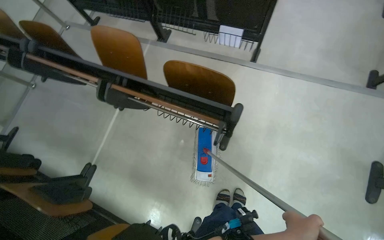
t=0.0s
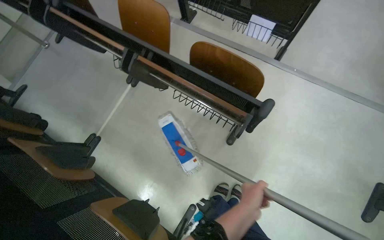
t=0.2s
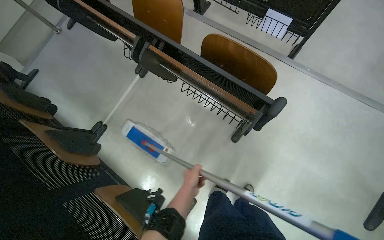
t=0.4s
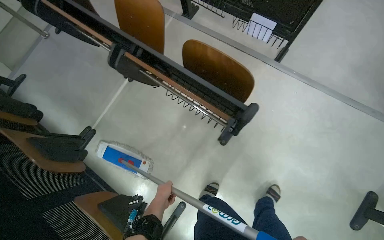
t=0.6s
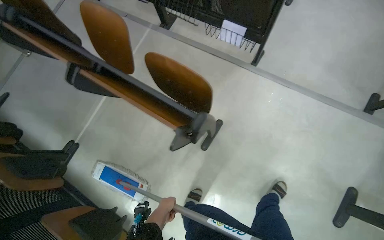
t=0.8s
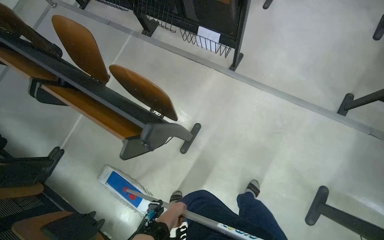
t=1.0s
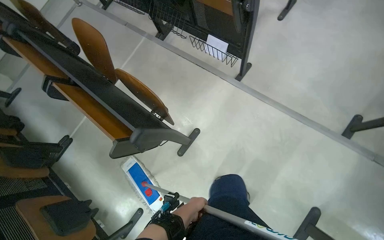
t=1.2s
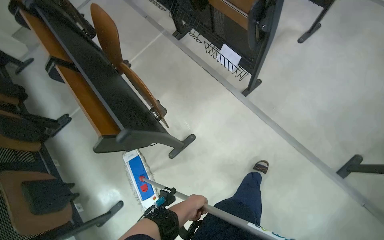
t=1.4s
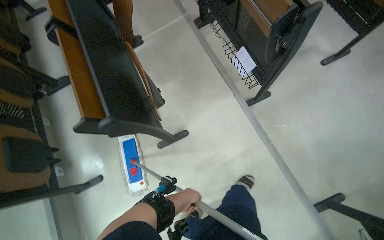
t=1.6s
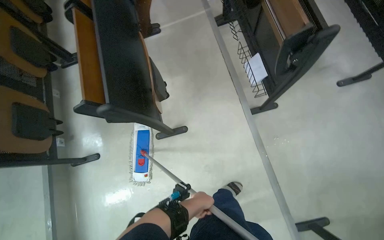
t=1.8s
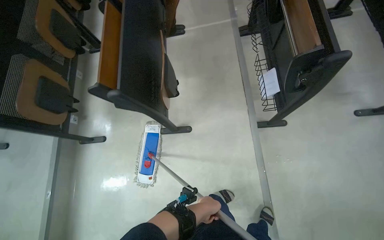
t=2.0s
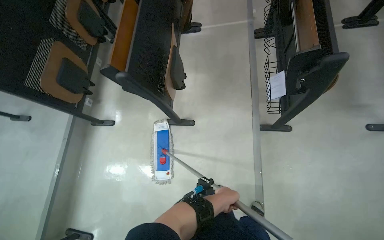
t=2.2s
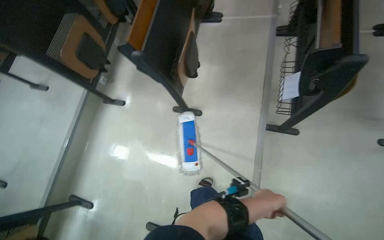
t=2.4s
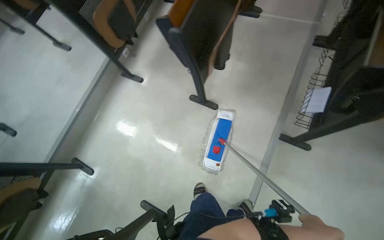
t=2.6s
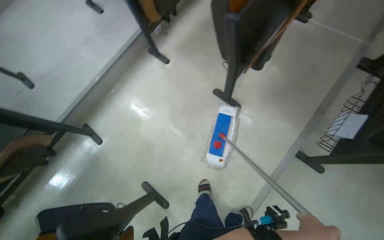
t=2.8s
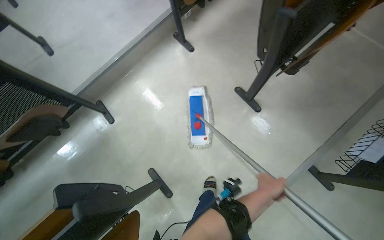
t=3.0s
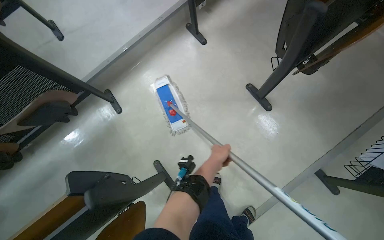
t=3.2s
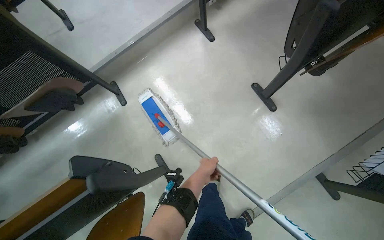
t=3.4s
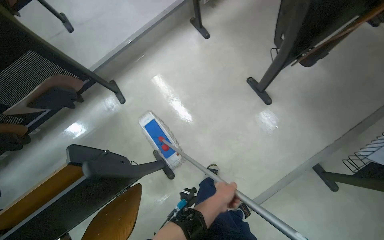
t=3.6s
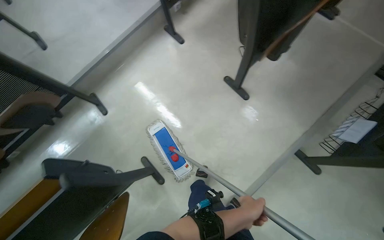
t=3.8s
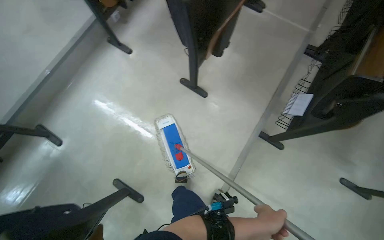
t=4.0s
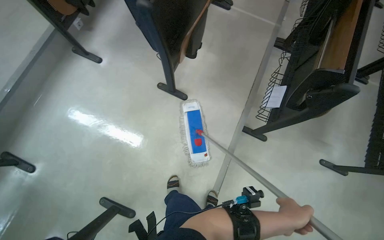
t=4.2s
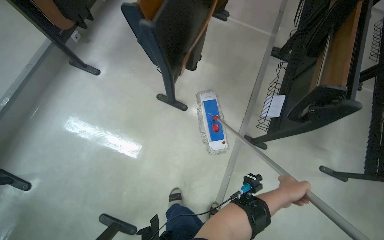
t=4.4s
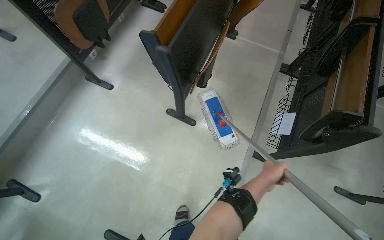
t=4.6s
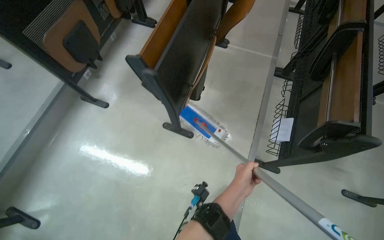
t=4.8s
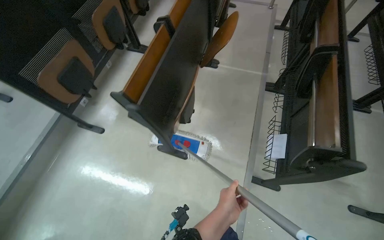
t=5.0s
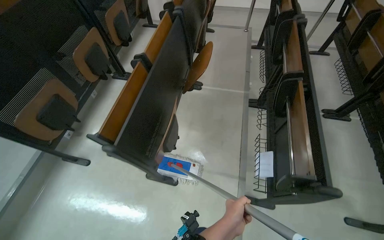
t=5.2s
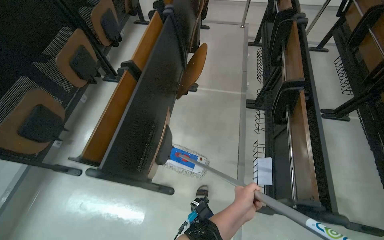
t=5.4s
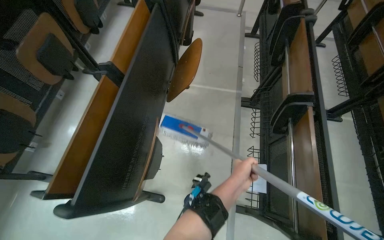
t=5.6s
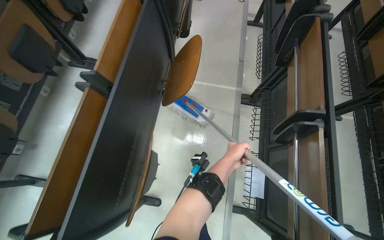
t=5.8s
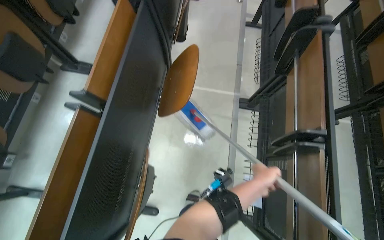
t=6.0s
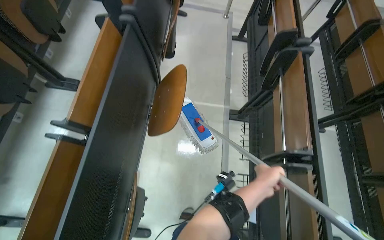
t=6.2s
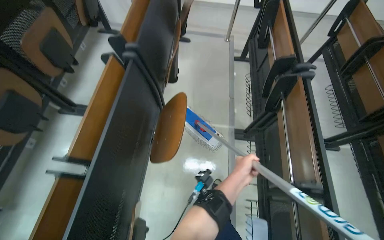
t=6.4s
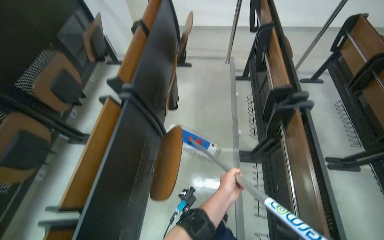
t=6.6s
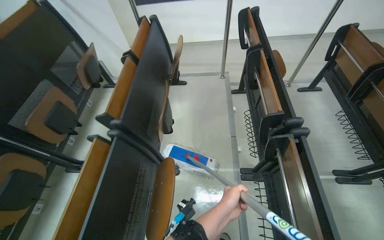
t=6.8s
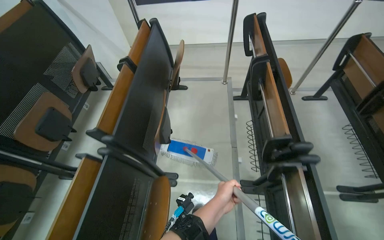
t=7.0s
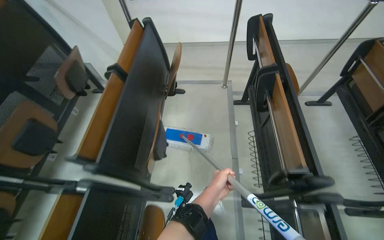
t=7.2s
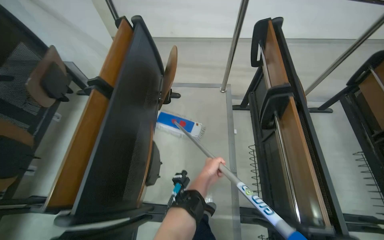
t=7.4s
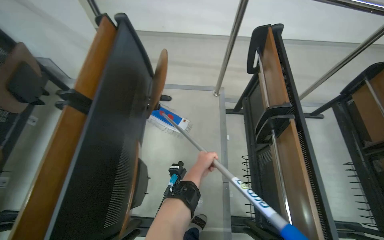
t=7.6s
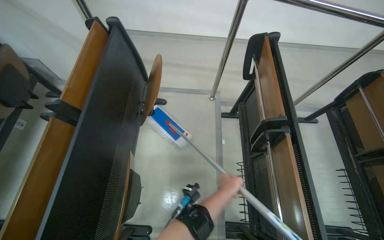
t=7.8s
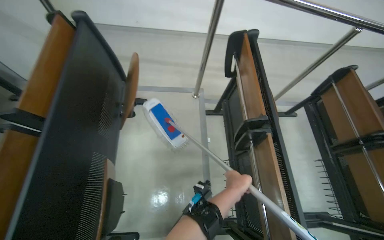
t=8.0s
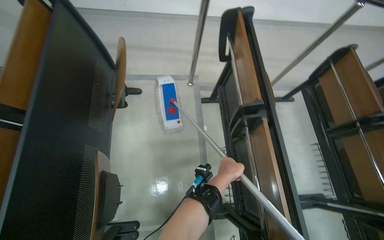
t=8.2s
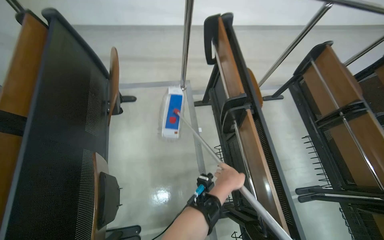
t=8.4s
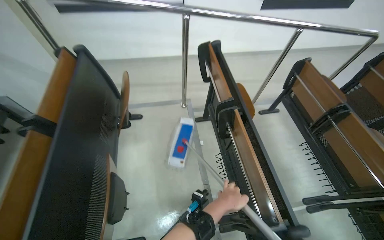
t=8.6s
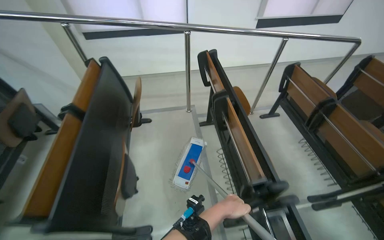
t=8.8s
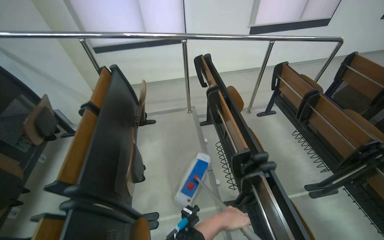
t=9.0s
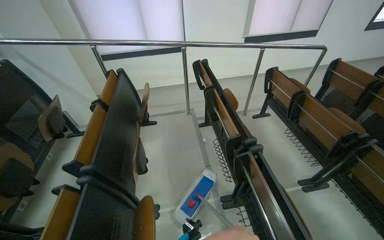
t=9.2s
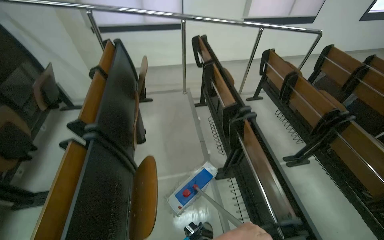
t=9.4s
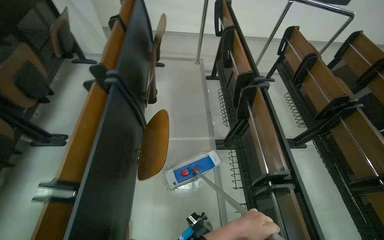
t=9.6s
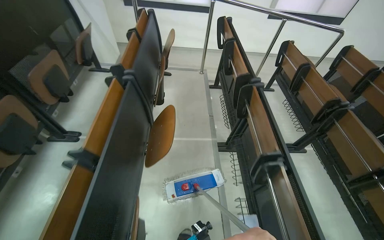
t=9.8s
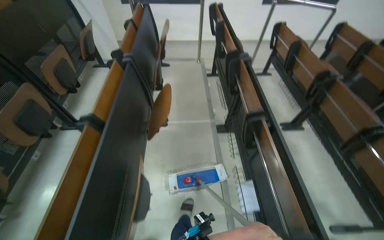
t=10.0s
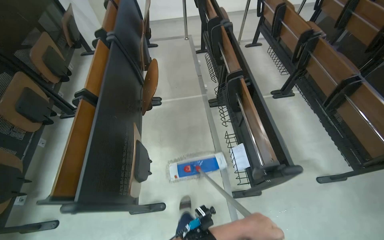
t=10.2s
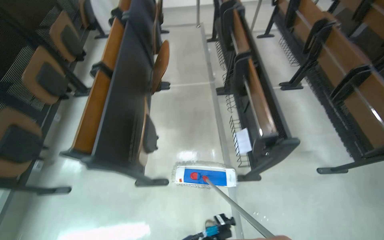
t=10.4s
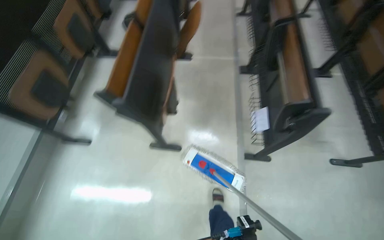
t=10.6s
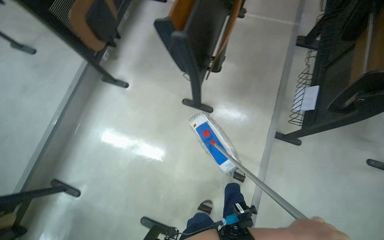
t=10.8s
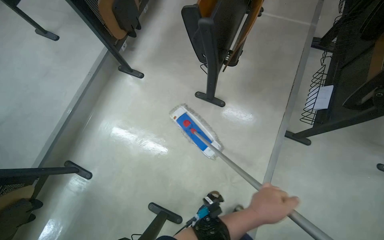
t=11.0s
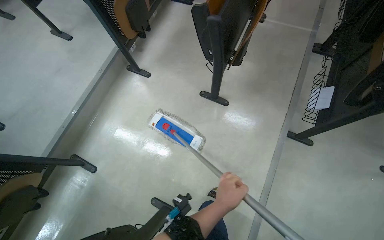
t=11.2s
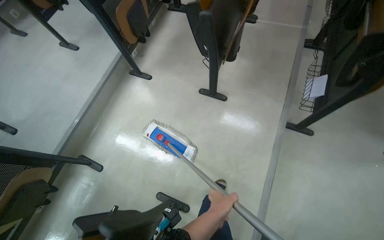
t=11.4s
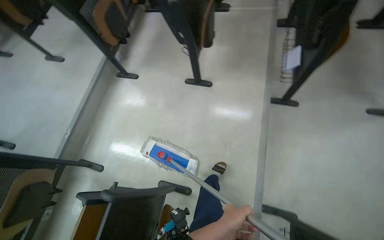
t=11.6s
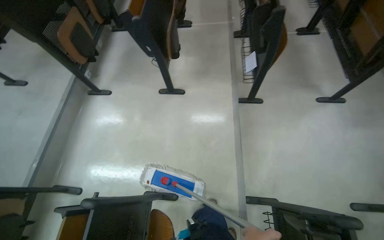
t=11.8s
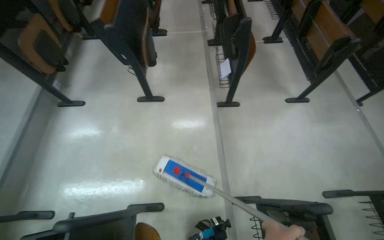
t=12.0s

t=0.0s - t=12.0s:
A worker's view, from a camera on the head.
Job: mopping floor.
The whole recording: Mopping lecture hall floor. The worker mops the floor in the lecture hall, moving the mop between rows of seats.
t=0.0s - t=1.6s: The head travels some 60 cm. Everything in view rotates about 40 degrees clockwise.
t=1.6s - t=3.0s: The wearer looks approximately 75 degrees further to the left. The view tips downward by some 10 degrees.
t=3.0s - t=4.4s: The head turns to the right by roughly 30 degrees.
t=4.4s - t=6.0s: The wearer moves about 80 cm.
t=6.0s - t=7.6s: The camera is carried roughly 1 m.
t=7.6s - t=9.0s: The camera travels roughly 60 cm. The wearer looks about 15 degrees further upward.
t=9.0s - t=10.4s: The head travels some 1 m.
t=10.4s - t=12.0s: The camera travels approximately 80 cm.

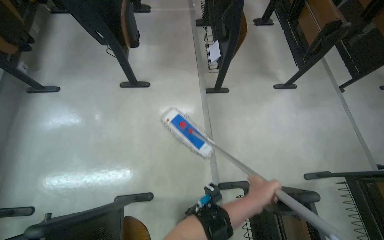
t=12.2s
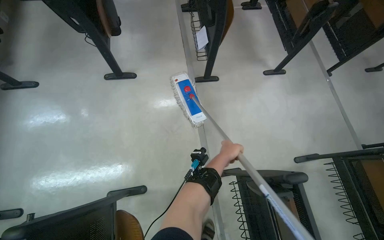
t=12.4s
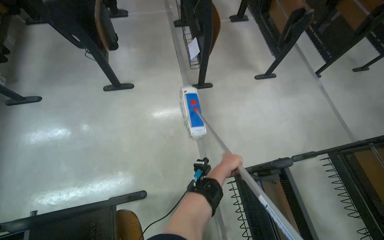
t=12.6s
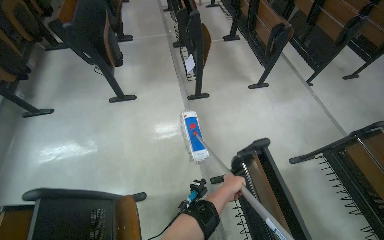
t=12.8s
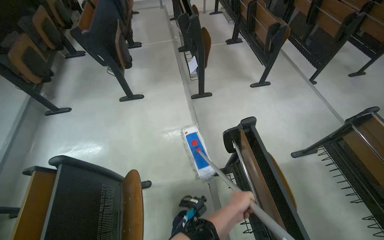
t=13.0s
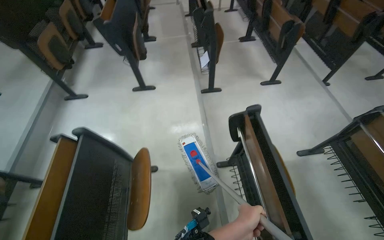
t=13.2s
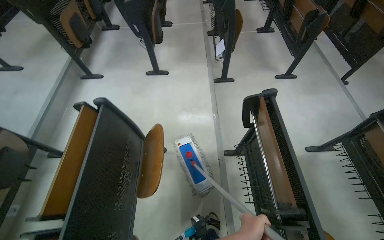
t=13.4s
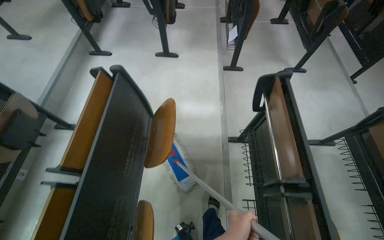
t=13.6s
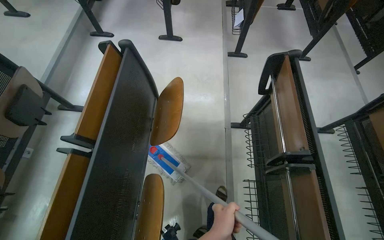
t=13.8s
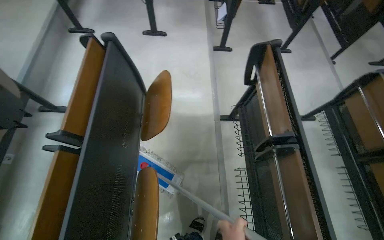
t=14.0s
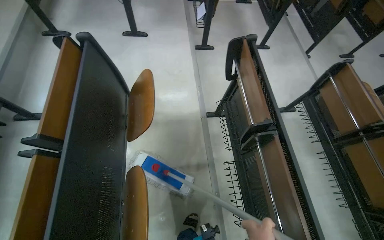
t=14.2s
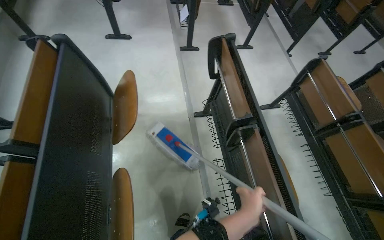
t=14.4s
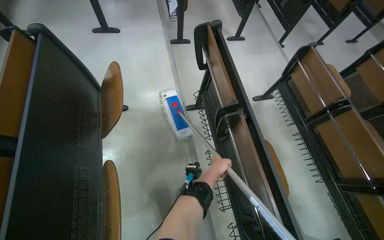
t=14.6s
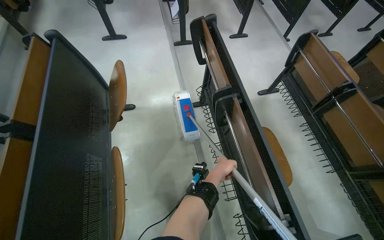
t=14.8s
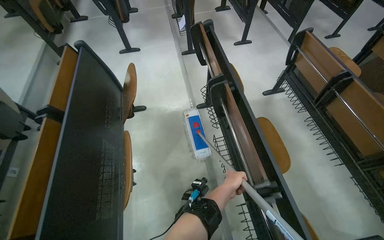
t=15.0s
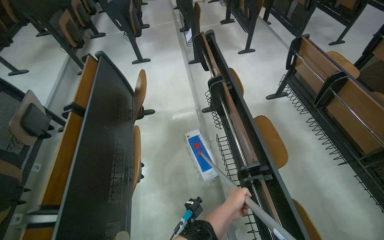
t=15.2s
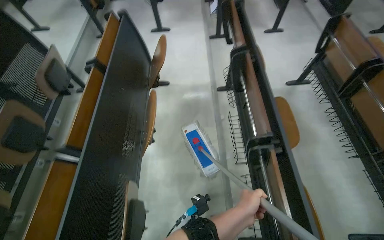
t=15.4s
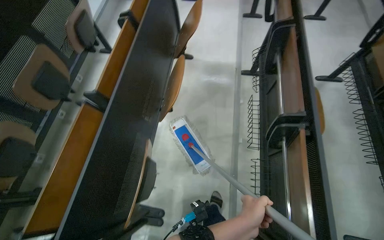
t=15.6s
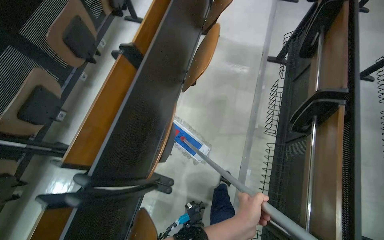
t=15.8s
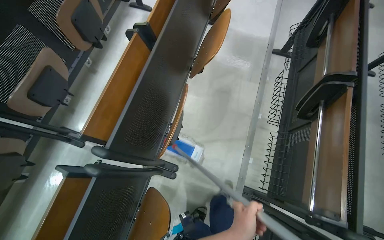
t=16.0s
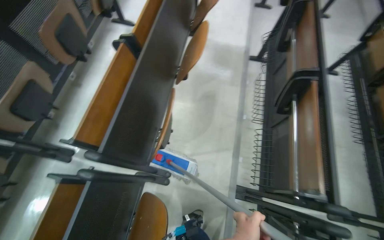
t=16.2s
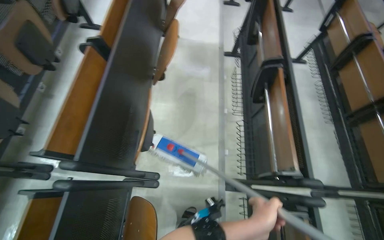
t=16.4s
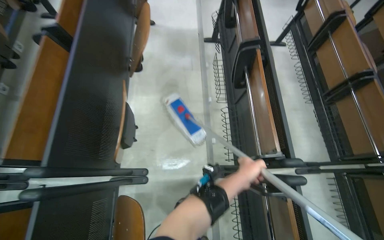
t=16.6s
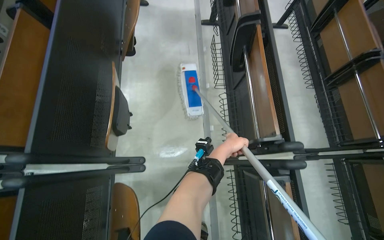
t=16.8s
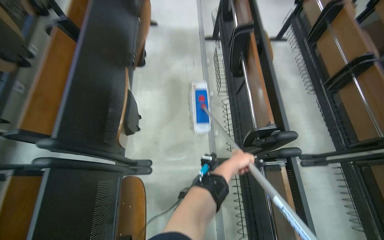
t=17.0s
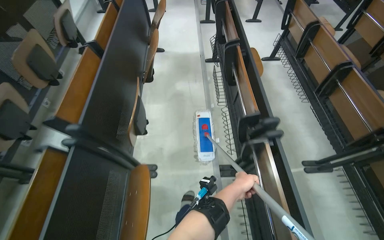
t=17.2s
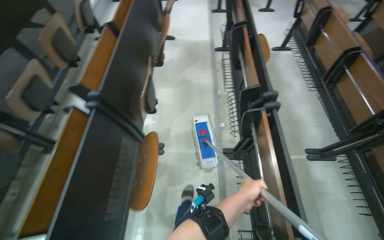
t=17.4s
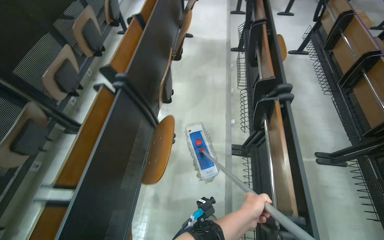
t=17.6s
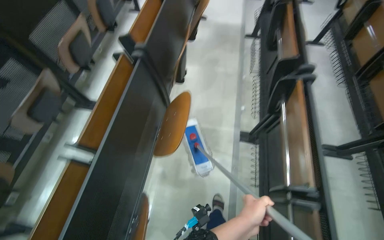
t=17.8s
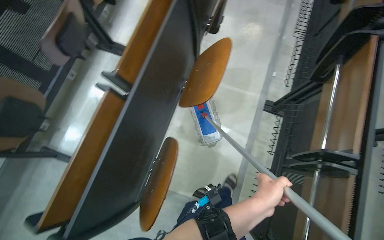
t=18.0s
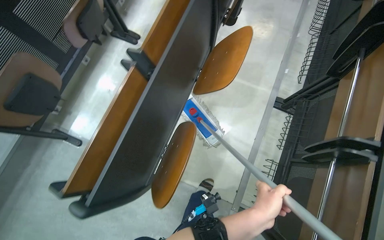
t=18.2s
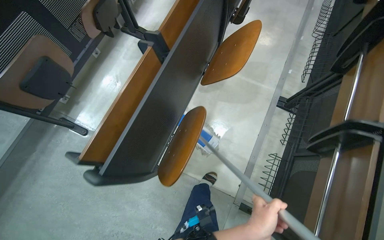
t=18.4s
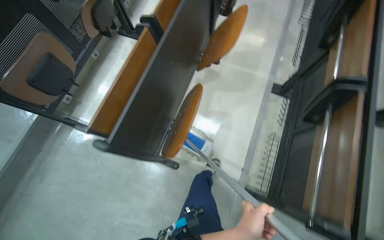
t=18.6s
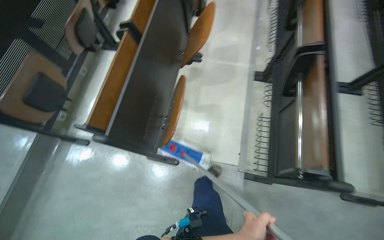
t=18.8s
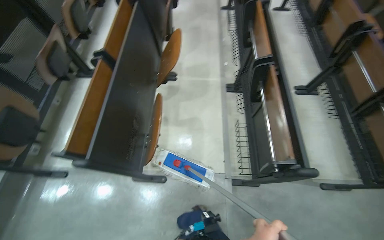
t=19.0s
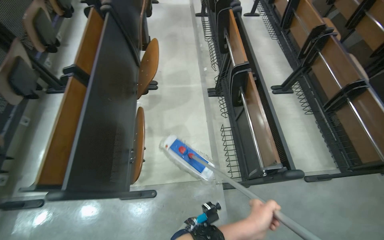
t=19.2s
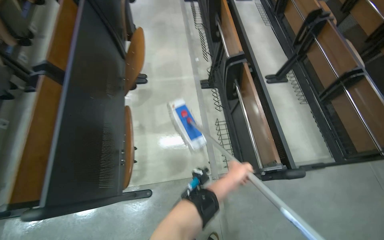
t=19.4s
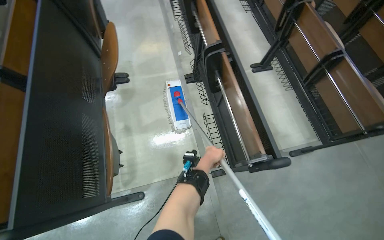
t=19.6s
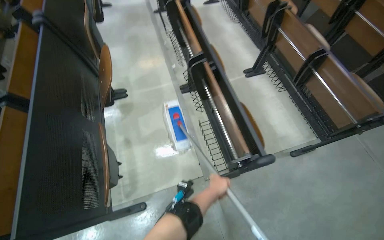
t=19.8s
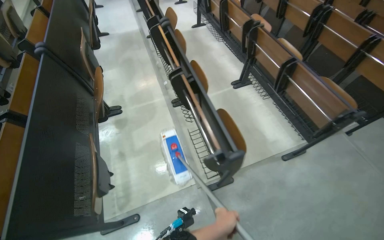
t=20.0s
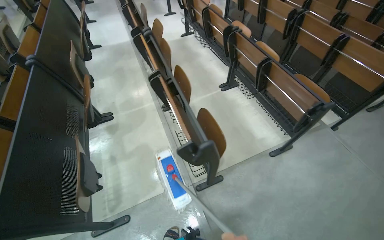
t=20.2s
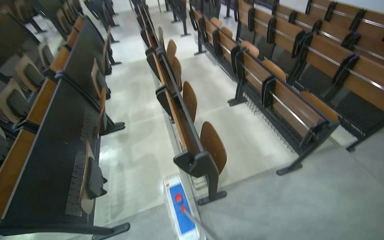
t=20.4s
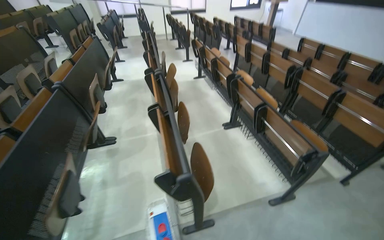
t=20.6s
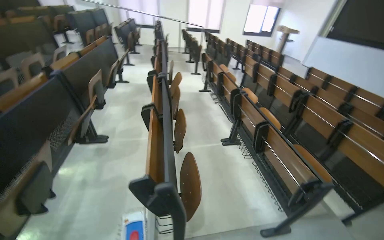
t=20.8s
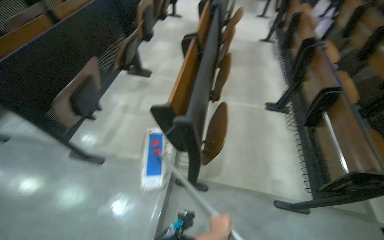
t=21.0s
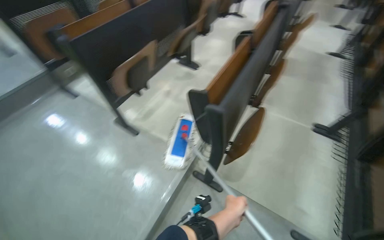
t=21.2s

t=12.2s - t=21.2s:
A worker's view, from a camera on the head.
Job: mopping floor.
The whole recording: Mopping lecture hall floor. The worker mops the floor in the lecture hall, moving the mop between rows of seats.
t=12.2s - t=13.8s: The camera travels approximately 80 cm.
t=13.8s - t=15.2s: The camera is carried about 60 cm.
t=15.2s - t=16.6s: The head travels about 50 cm. The view tips downward by roughly 15 degrees.
t=16.6s - t=18.2s: The camera is carried some 90 cm. The head rotates roughly 25 degrees to the left.
t=18.2s - t=19.8s: The wearer moves roughly 40 cm. The wearer looks approximately 40 degrees further to the right. The view tips upward by approximately 15 degrees.
t=19.8s - t=21.2s: The wearer moves about 50 cm. The head turns to the left by approximately 50 degrees.
